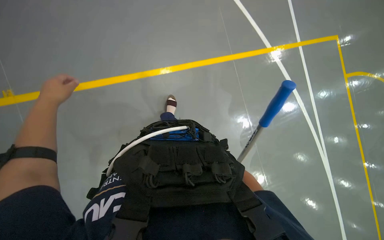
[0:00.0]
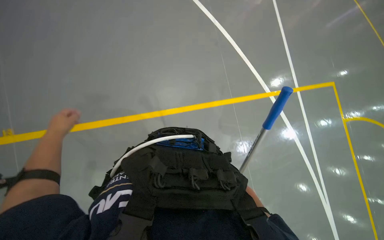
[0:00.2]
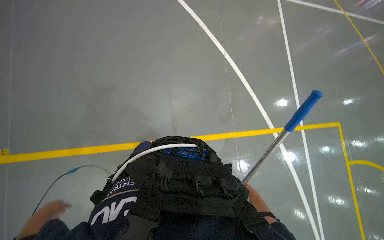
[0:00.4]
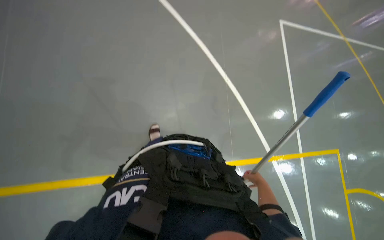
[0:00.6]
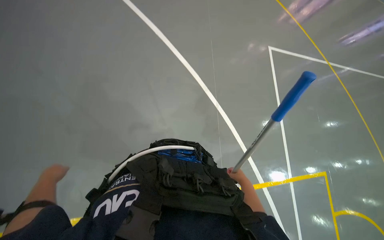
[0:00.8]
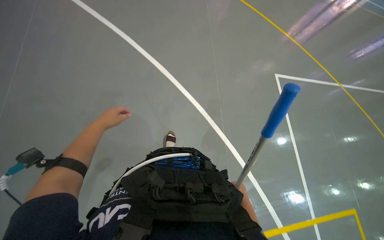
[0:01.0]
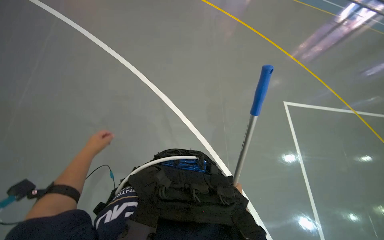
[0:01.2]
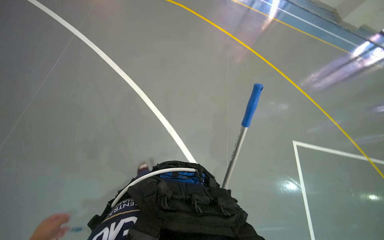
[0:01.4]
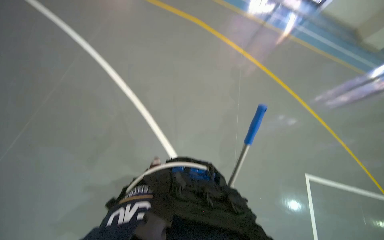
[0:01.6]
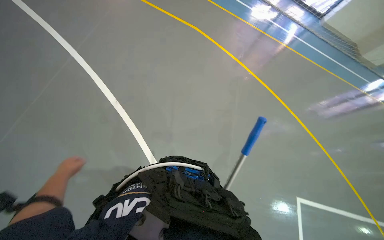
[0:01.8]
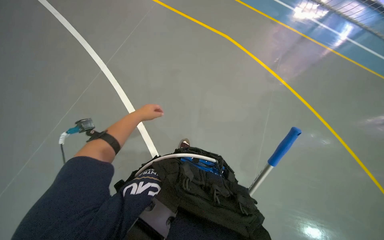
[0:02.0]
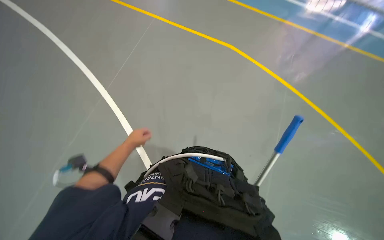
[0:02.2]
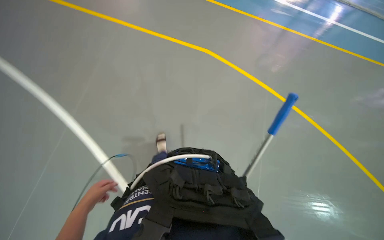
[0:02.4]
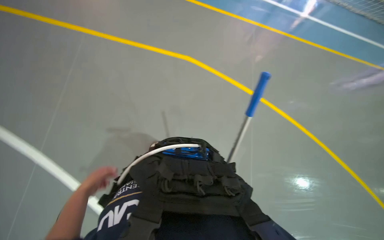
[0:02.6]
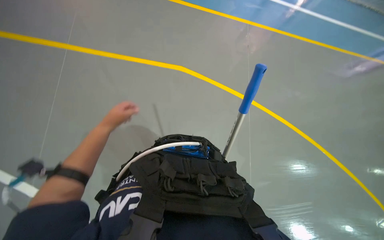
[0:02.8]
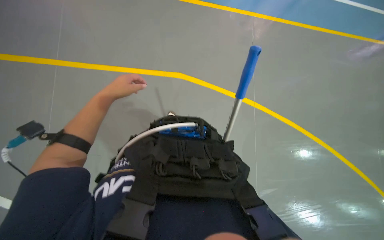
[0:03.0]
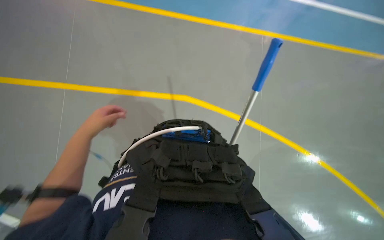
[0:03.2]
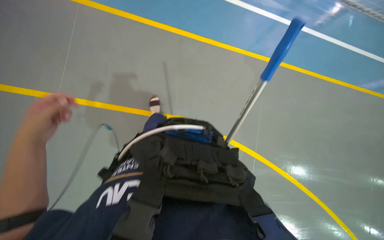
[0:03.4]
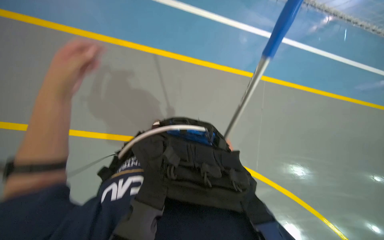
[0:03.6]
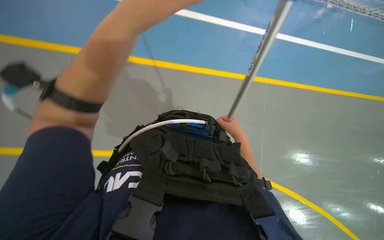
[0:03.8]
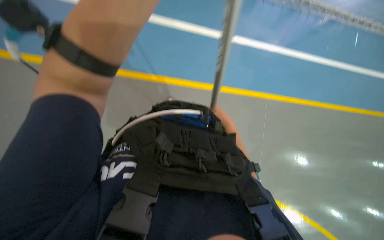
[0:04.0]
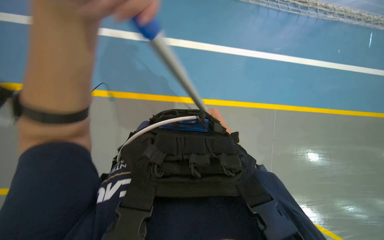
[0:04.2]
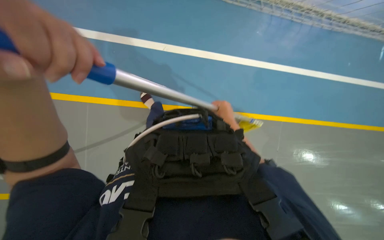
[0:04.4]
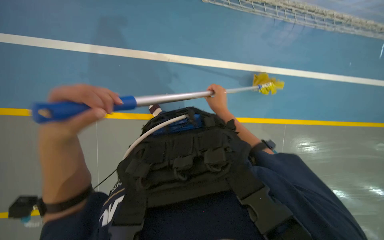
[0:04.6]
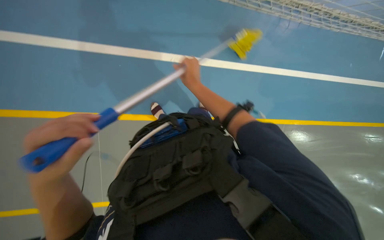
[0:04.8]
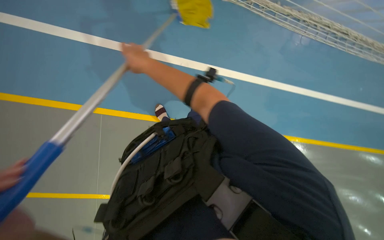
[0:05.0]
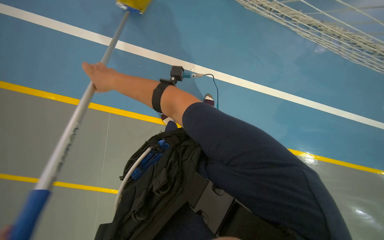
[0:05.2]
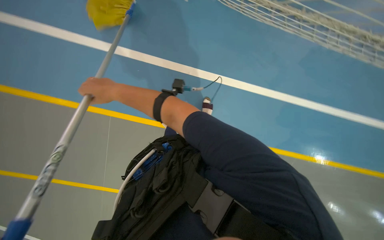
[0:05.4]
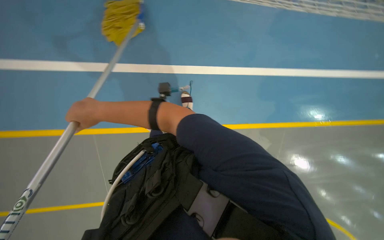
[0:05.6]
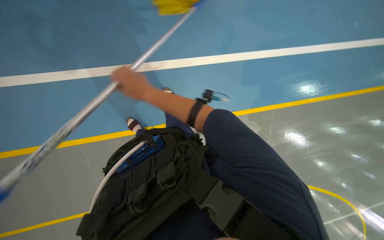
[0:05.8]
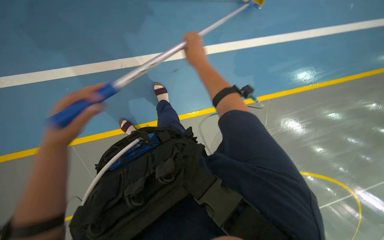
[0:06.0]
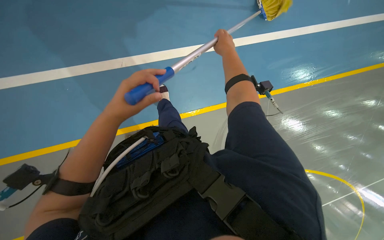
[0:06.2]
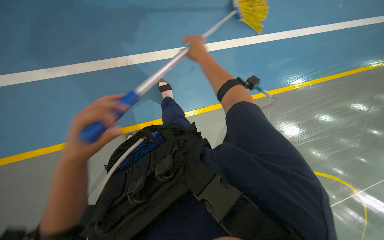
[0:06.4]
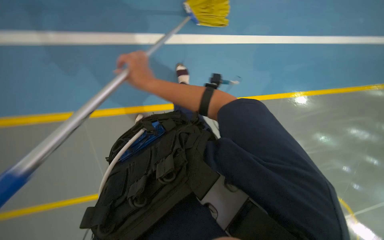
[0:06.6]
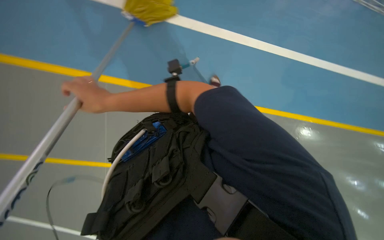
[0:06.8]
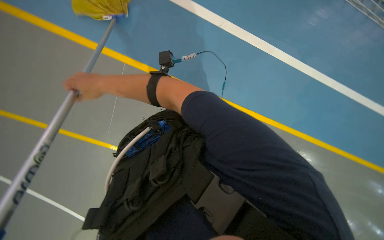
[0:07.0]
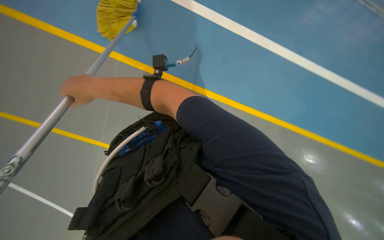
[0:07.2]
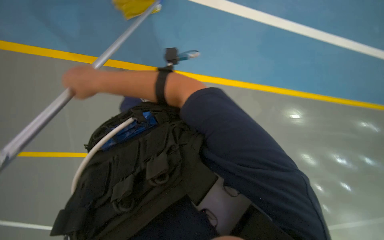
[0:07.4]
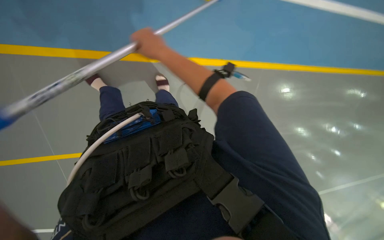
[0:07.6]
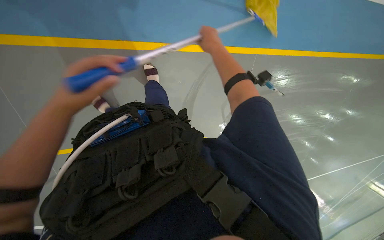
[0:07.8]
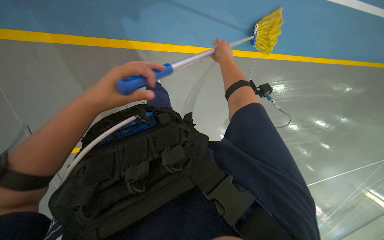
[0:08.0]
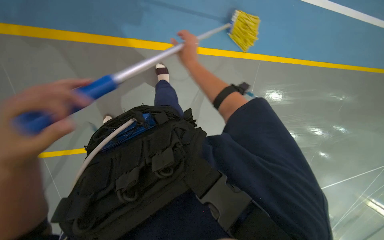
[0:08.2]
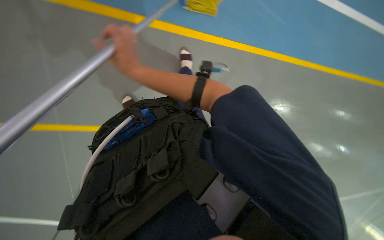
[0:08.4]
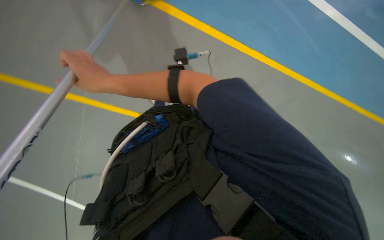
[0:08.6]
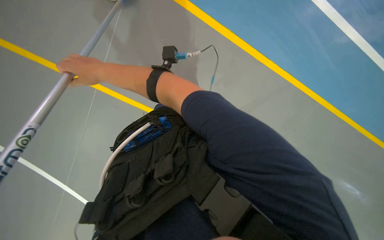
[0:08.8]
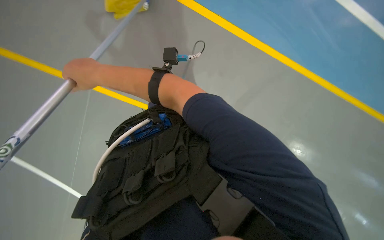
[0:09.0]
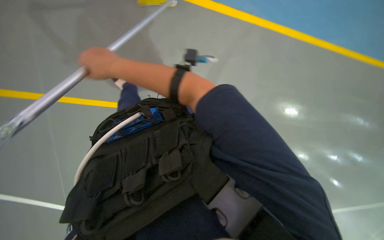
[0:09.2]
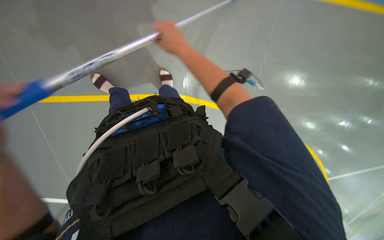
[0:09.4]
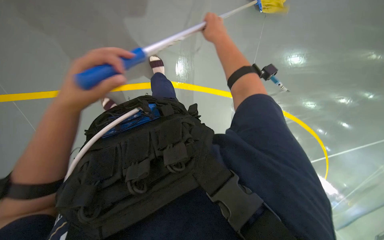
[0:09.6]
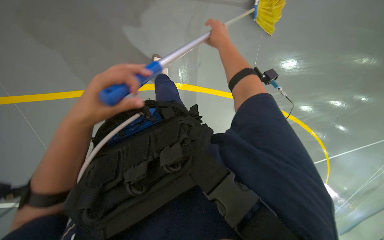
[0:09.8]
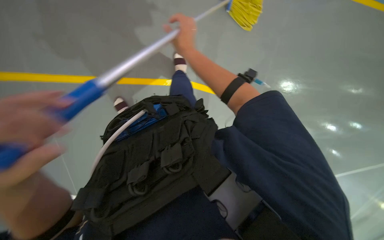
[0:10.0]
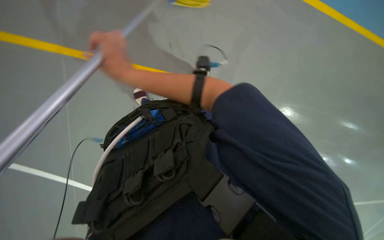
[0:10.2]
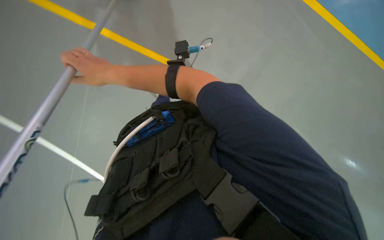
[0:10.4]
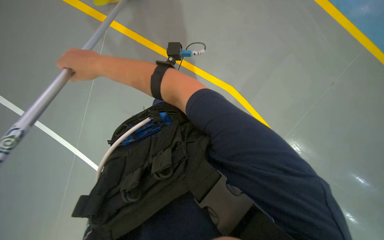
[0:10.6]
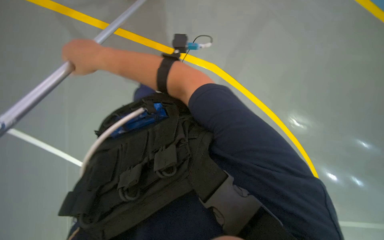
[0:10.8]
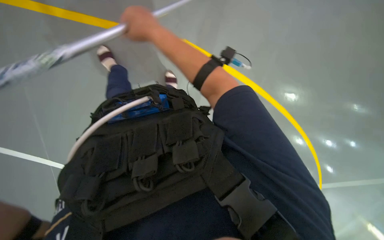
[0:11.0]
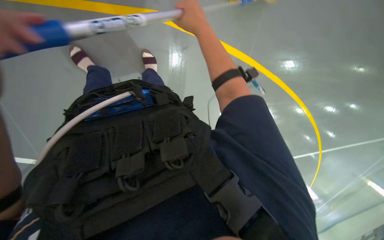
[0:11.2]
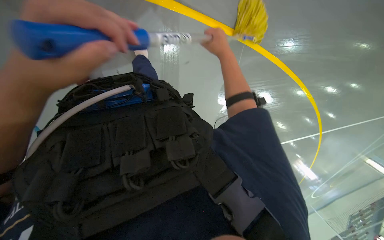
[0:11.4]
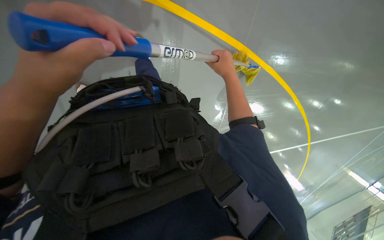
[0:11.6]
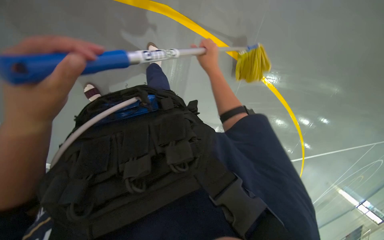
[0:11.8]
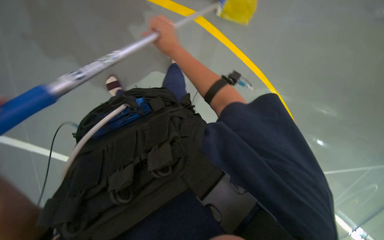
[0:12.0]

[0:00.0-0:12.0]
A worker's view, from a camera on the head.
Job: mopping floor.
The whole recording: Mopping floor. The worker mops the floor with a yellow mop, periodically rinsing and wringing it in a bucket.
0.0 to 1.6 s: The view tilts about 30 degrees upward.
6.0 to 7.6 s: The camera sweeps to the left, by some 15 degrees. The right hand moves left and right over about 40 cm, changing direction 2 times.
7.6 to 9.0 s: The right hand travels to the left and down the picture by some 20 cm.
9.0 to 10.4 s: The right hand travels to the right and back again, some 35 cm each way.

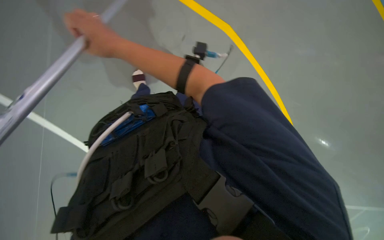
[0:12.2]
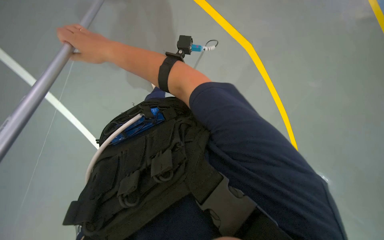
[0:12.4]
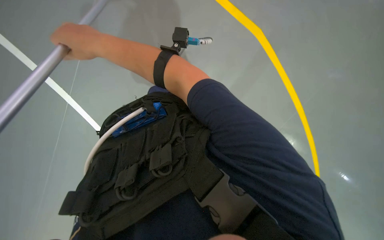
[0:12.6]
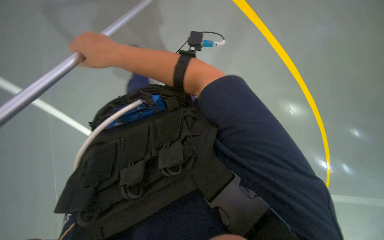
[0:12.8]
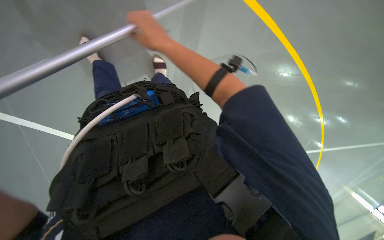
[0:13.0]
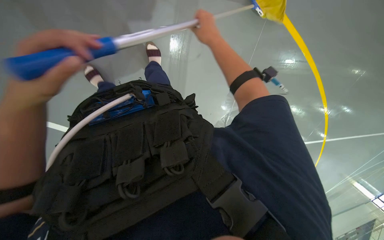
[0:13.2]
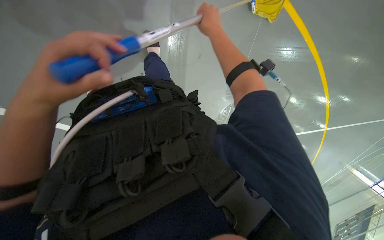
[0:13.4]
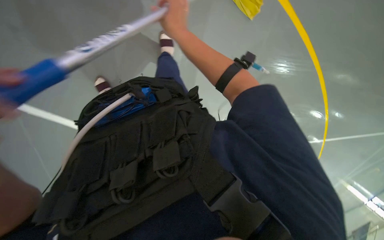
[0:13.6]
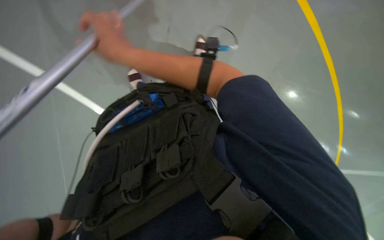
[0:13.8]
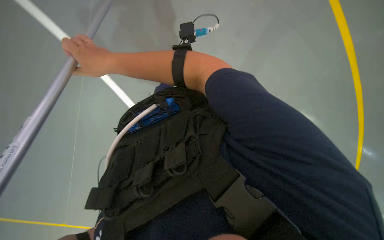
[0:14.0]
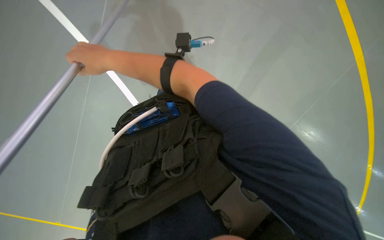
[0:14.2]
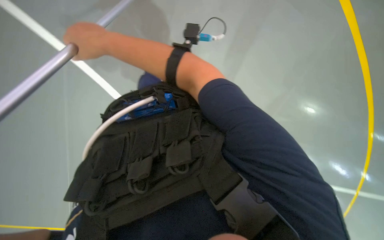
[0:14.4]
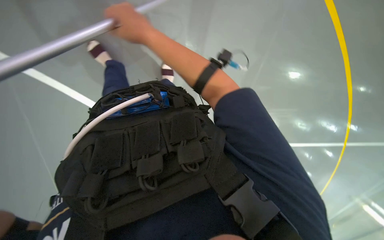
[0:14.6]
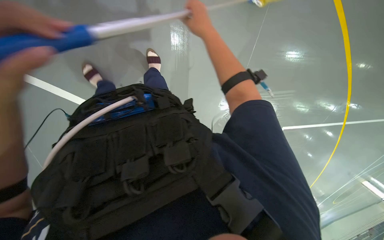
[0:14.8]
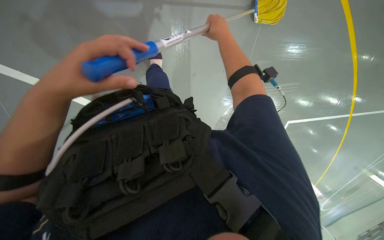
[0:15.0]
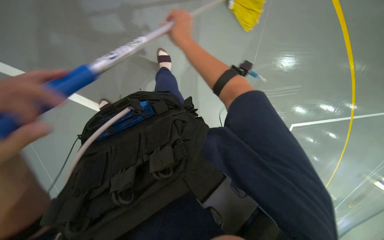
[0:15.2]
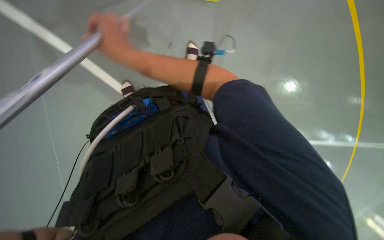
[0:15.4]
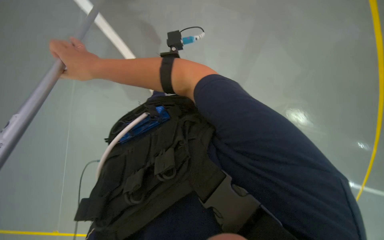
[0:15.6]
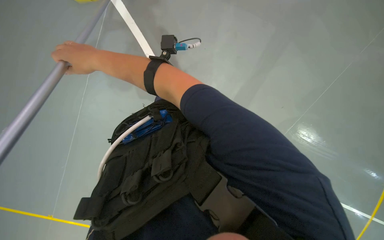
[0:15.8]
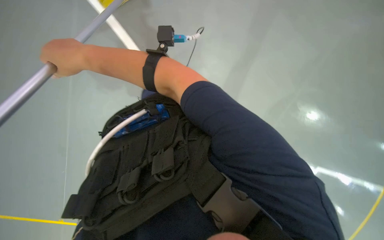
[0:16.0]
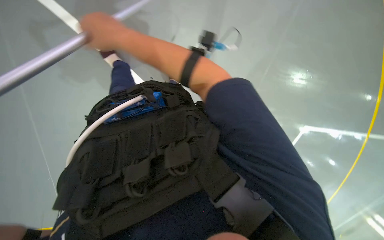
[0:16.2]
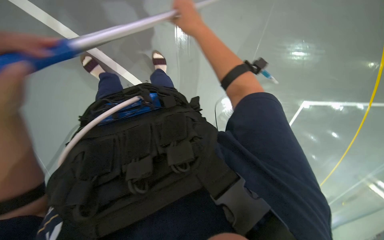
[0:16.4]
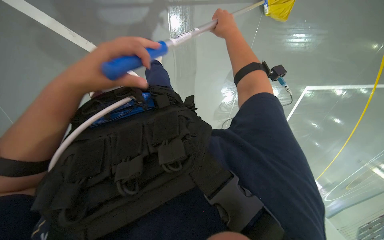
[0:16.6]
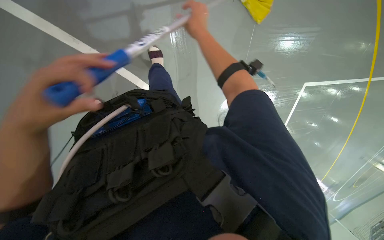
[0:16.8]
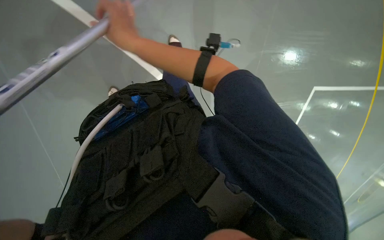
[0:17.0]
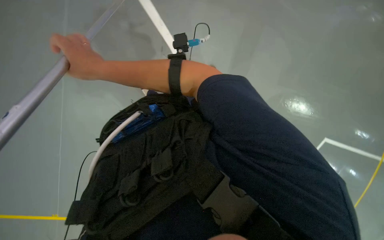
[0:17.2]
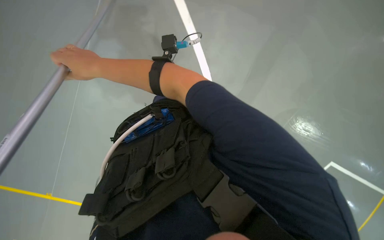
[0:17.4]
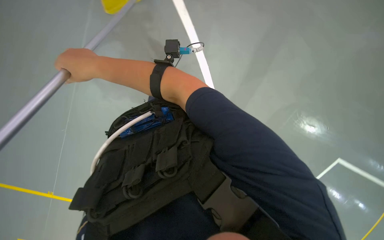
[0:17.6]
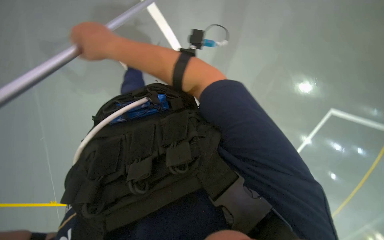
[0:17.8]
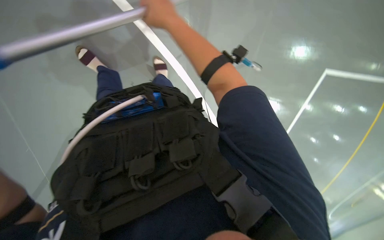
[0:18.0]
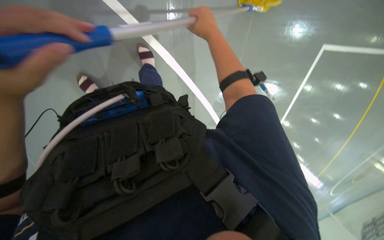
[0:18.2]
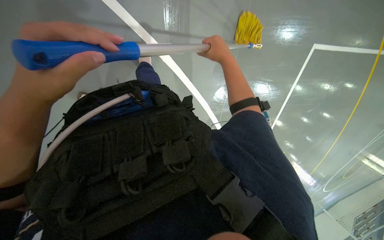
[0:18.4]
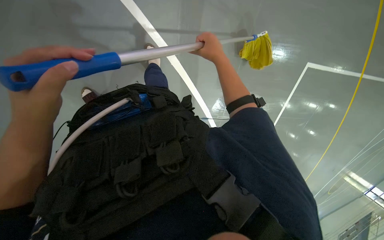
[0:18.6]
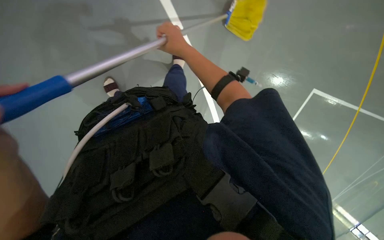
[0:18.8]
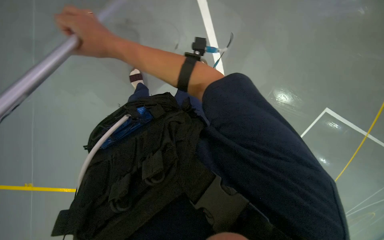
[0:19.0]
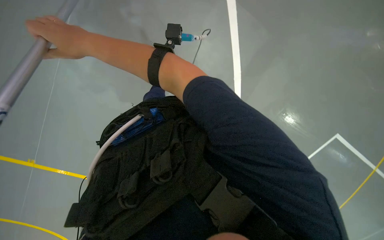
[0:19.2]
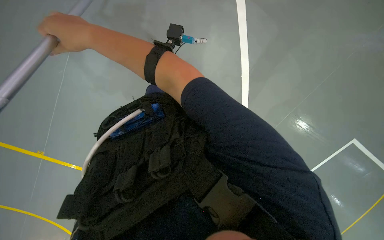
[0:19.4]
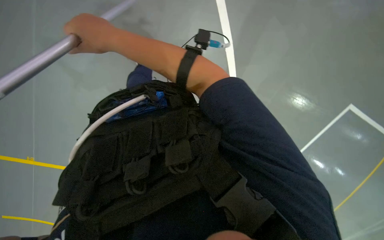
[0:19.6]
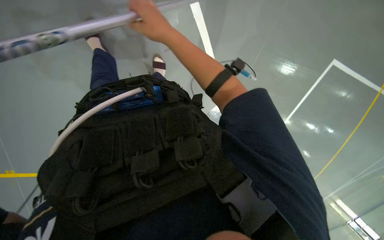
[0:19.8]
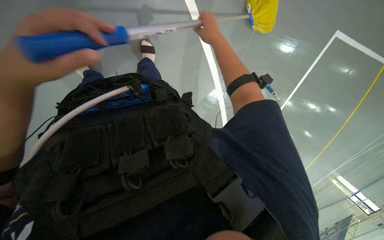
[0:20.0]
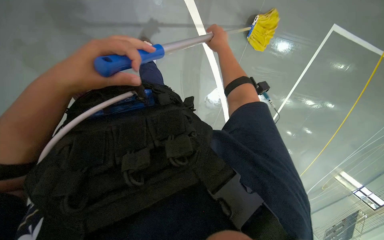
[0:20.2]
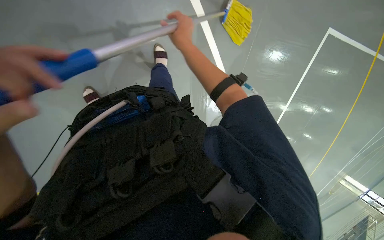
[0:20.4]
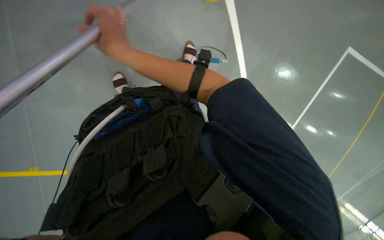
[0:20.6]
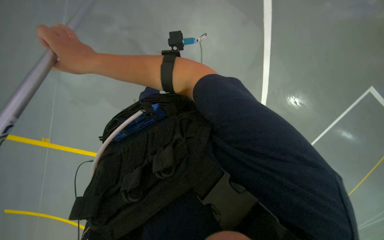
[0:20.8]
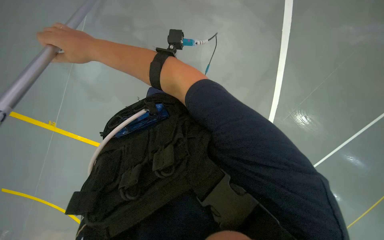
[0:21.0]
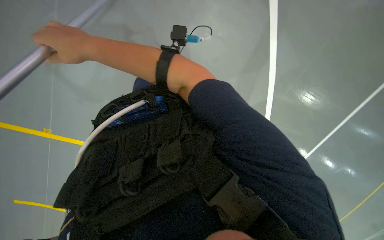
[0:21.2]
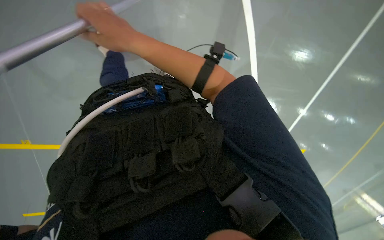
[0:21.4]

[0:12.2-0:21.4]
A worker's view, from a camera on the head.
Job: mopping floor.
The whole recording: Mopping floor. The worker mops the floor with a yellow mop, periodically rinsing and wringing it in a bucket.
12.2 to 13.8 s: The right hand goes left and right, roughly 30 cm each way, reversing 2 times.
13.8 to 15.2 s: The right hand shifts about 20 cm to the right.
15.2 to 16.8 s: The right hand moves left and right over approximately 35 cm, changing direction 2 times.
16.8 to 18.4 s: The right hand travels to the left and back again, approximately 35 cm each way.
18.4 to 19.8 s: The right hand shifts roughly 20 cm to the left.
19.8 to 21.4 s: The right hand goes left and right, some 35 cm each way, reversing 2 times.
